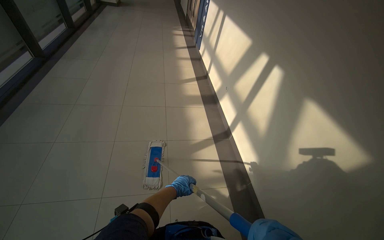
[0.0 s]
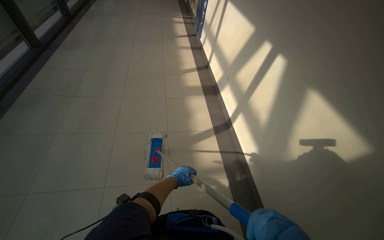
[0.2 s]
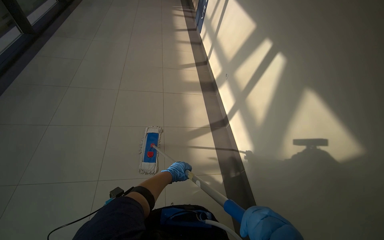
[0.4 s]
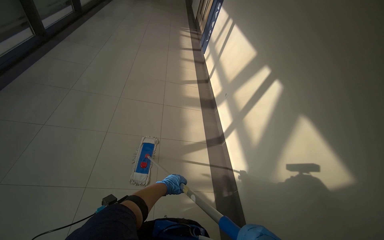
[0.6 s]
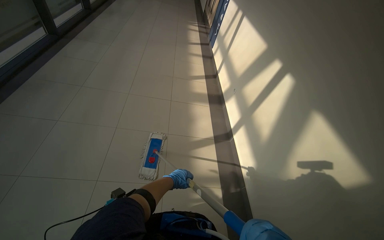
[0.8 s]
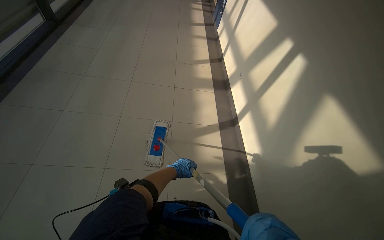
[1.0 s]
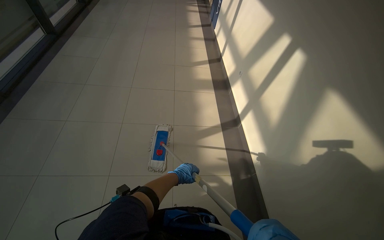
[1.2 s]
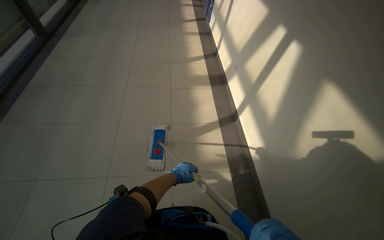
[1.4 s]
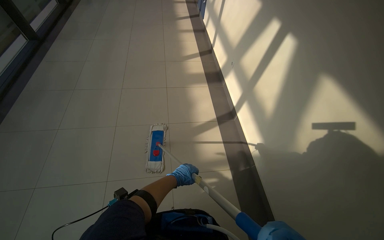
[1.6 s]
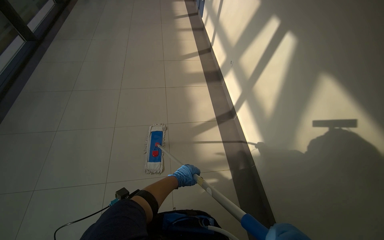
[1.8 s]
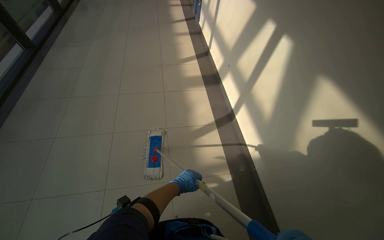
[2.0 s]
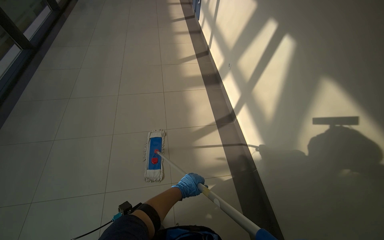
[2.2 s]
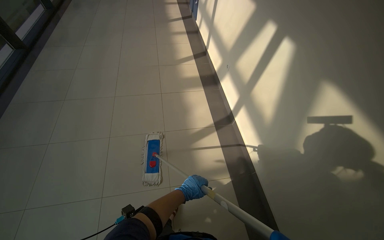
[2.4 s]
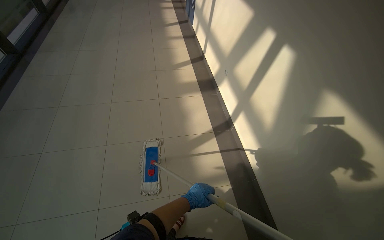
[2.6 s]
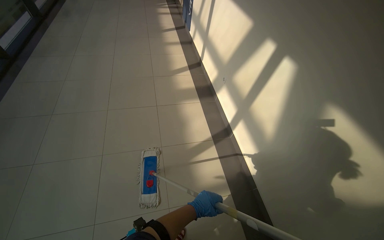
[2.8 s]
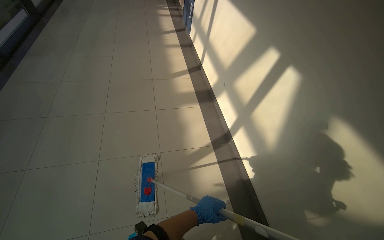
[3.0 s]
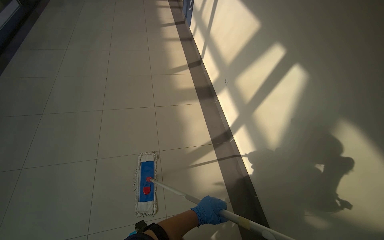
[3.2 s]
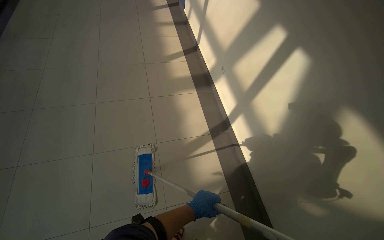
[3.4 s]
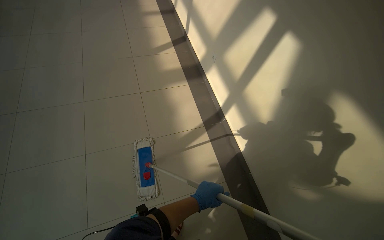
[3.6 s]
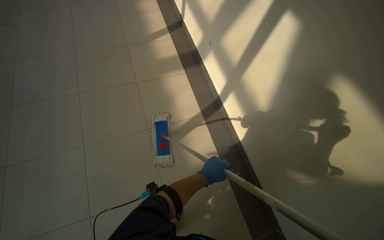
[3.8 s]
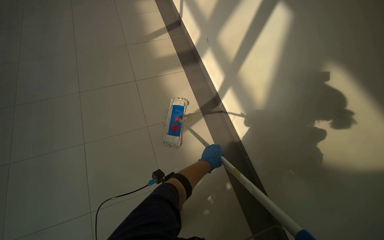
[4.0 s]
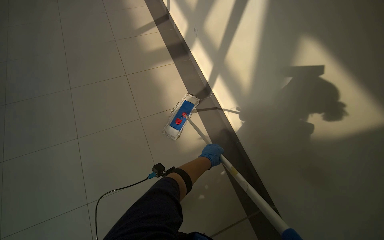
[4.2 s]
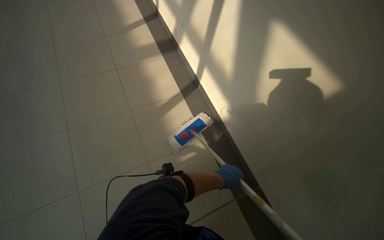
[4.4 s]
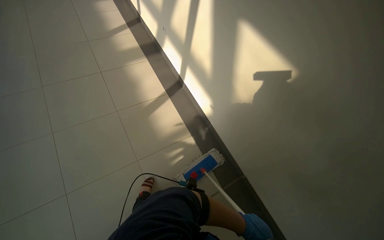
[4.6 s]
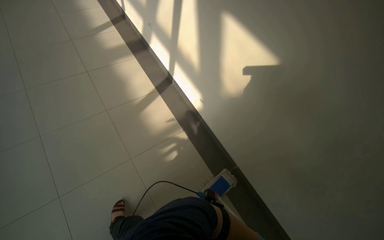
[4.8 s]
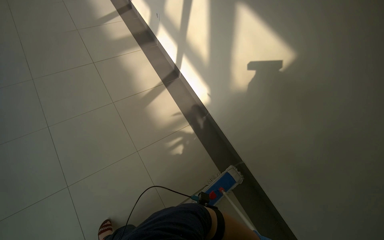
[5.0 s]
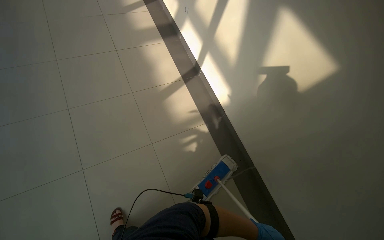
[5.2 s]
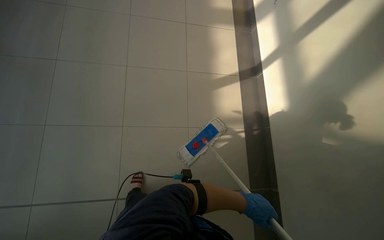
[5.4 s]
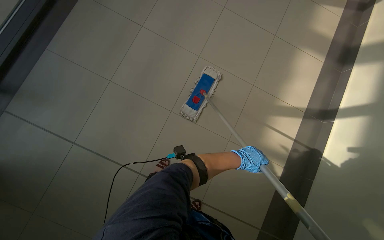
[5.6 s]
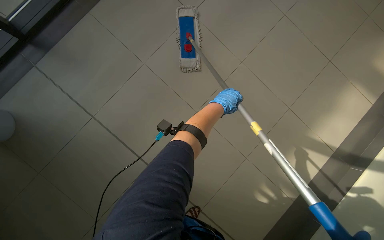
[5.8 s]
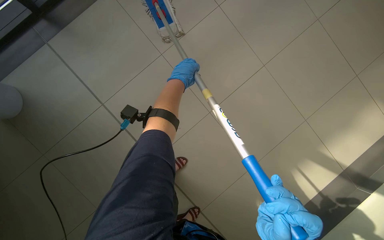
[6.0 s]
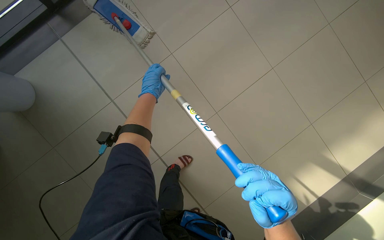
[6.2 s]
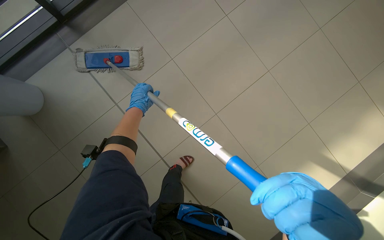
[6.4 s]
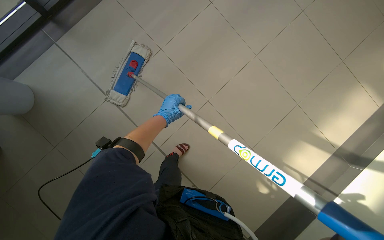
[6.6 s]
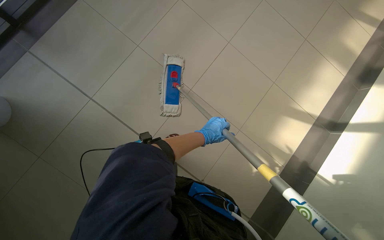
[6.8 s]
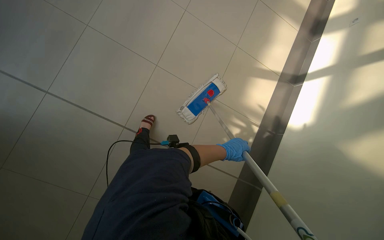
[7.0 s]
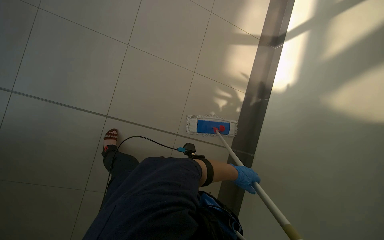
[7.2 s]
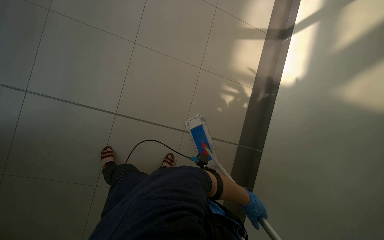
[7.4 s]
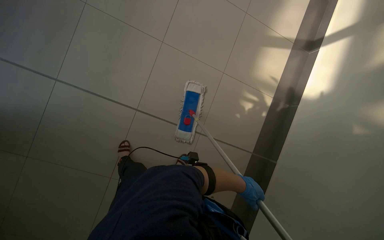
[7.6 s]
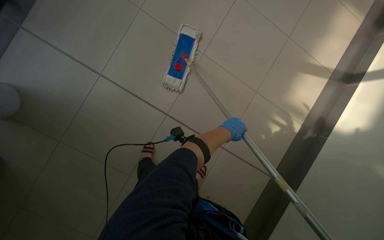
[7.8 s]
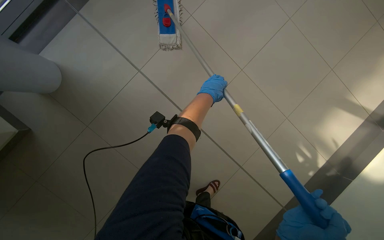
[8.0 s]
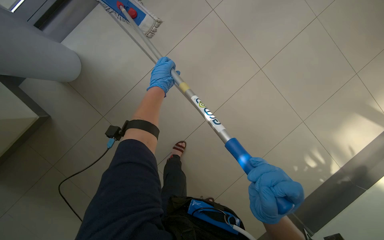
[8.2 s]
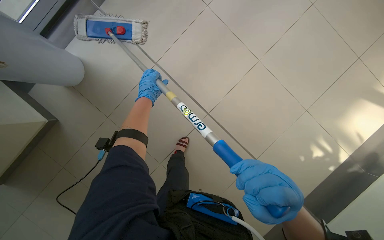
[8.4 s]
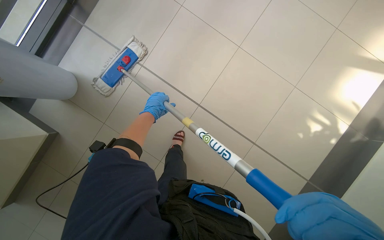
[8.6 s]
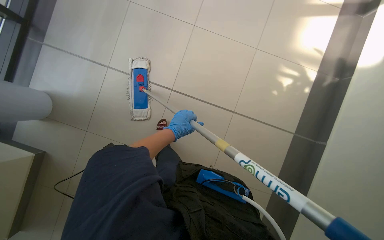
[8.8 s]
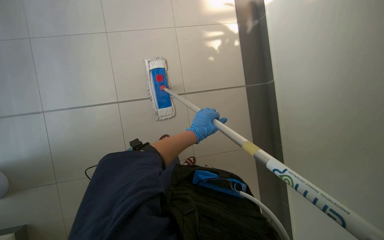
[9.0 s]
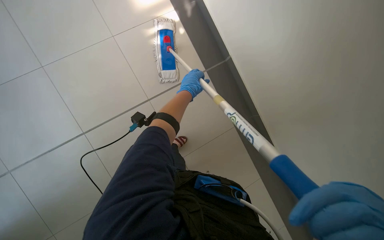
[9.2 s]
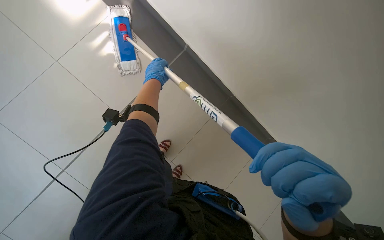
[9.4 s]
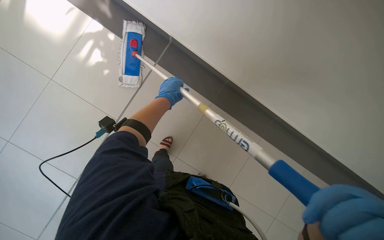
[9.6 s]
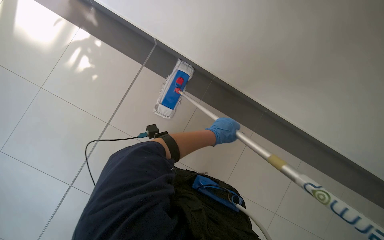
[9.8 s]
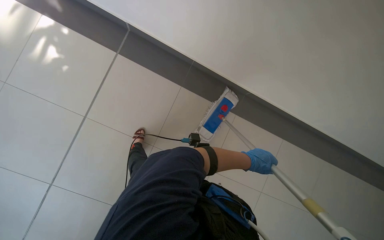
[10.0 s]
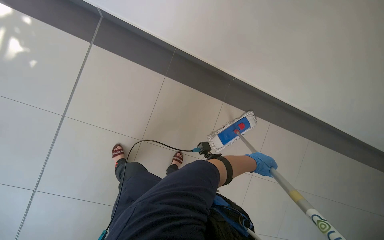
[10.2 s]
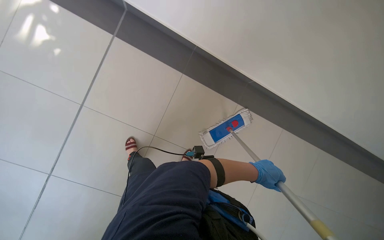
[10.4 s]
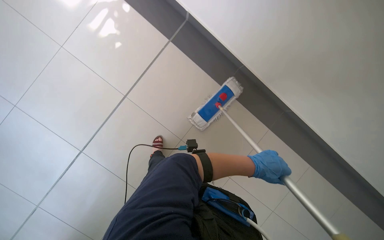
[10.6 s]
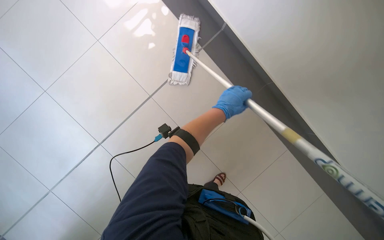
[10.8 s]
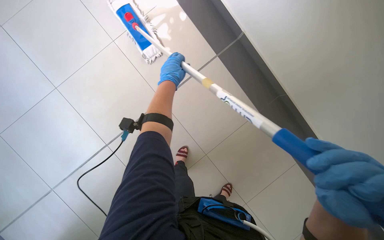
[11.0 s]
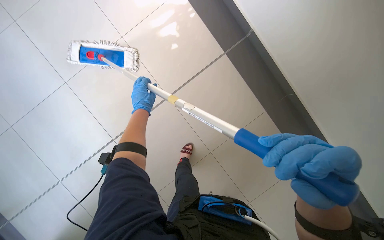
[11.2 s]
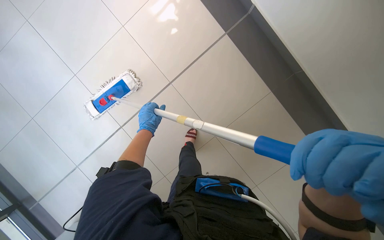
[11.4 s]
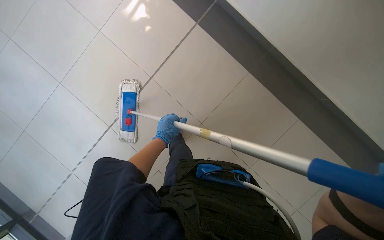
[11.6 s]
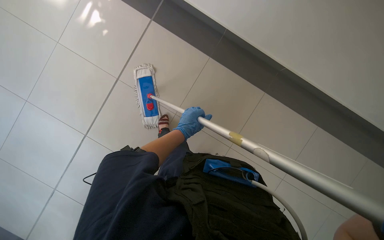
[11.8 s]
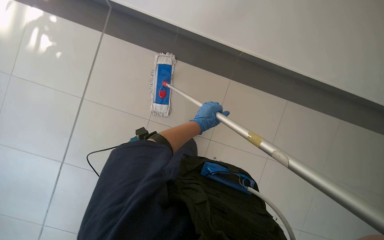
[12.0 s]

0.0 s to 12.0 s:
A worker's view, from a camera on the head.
Job: mopping floor.
The whole recording: Mopping hallway floor. The worker continues mopping the tiled floor in the hallway.
3.0 to 4.4 s: The wearer looks some 15 degrees further downward. The left hand goes roughly 15 cm to the right.
4.4 to 6.0 s: The wearer looks some 15 degrees further downward. The scene rotates clockwise by some 35 degrees.
9.0 to 10.4 s: The wearer's head swings approximately 35 degrees to the right.
10.4 to 12.0 s: The wearer looks about 30 degrees further to the left.

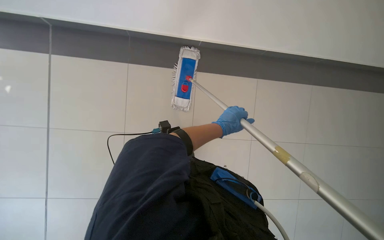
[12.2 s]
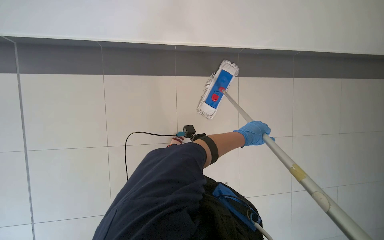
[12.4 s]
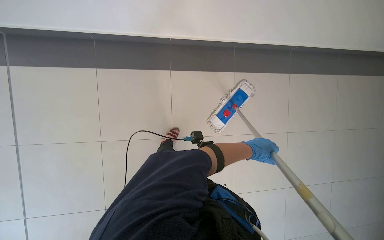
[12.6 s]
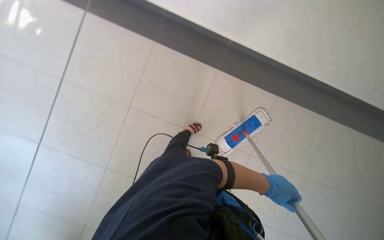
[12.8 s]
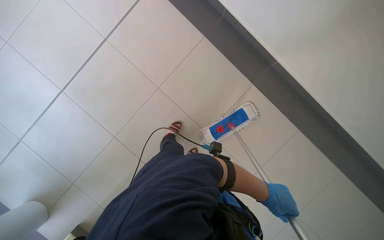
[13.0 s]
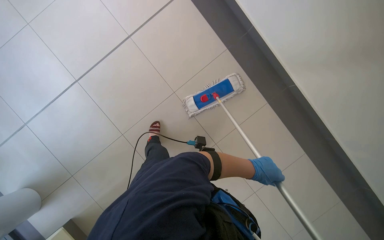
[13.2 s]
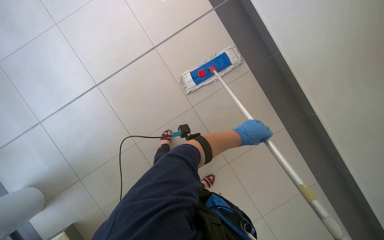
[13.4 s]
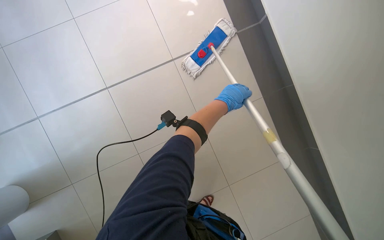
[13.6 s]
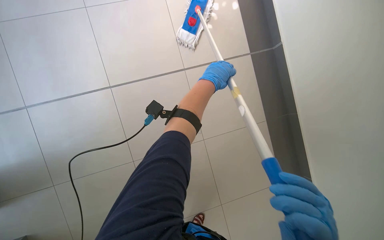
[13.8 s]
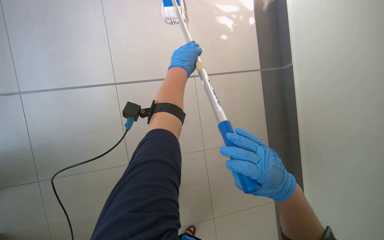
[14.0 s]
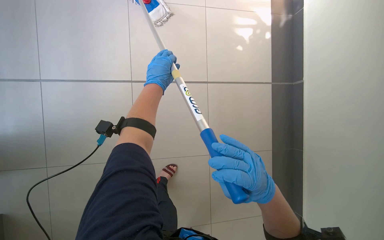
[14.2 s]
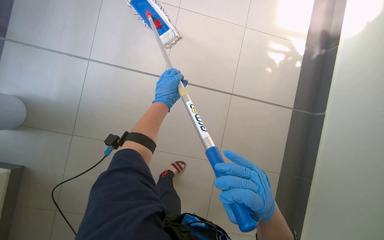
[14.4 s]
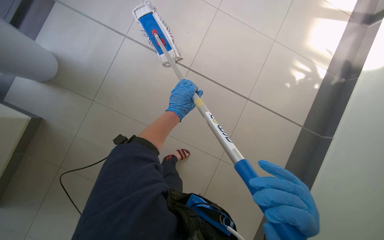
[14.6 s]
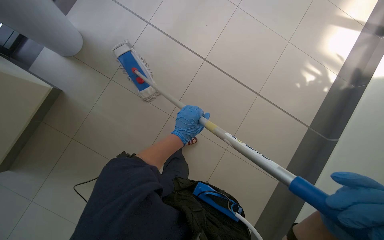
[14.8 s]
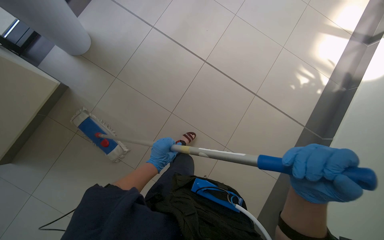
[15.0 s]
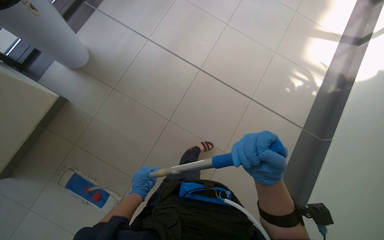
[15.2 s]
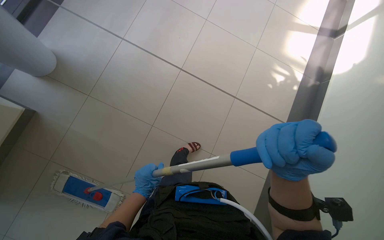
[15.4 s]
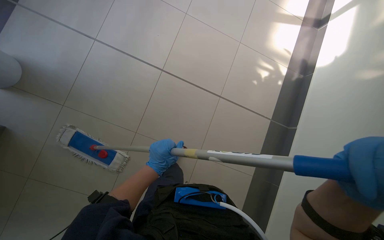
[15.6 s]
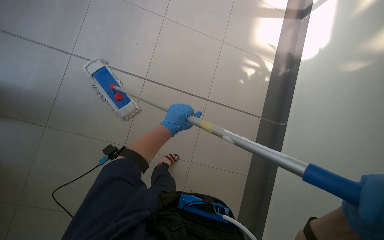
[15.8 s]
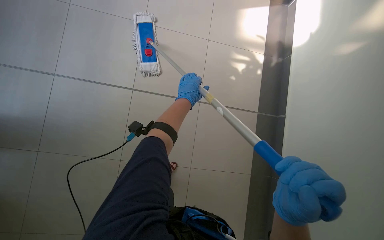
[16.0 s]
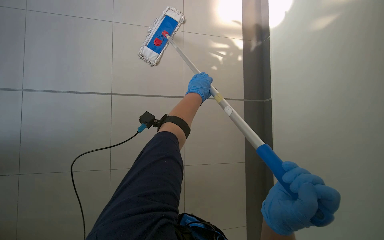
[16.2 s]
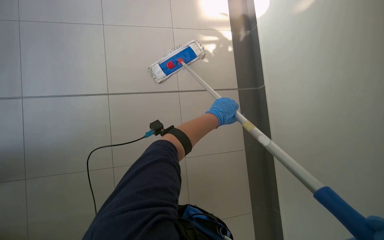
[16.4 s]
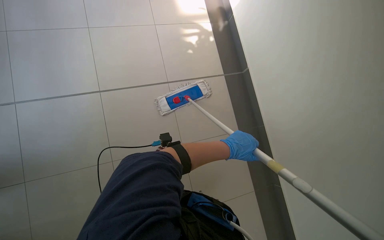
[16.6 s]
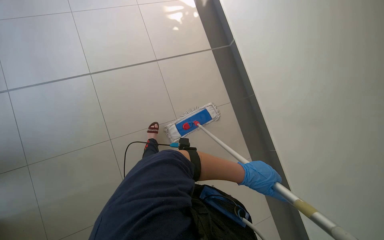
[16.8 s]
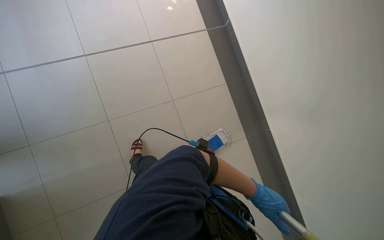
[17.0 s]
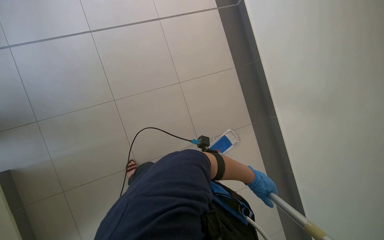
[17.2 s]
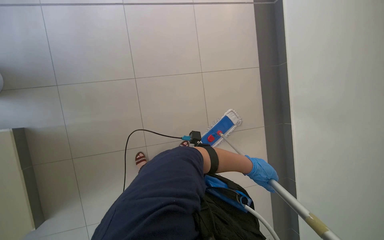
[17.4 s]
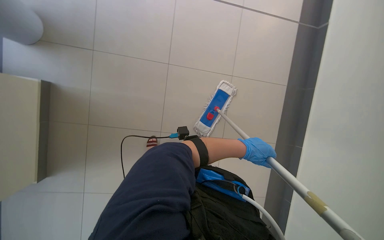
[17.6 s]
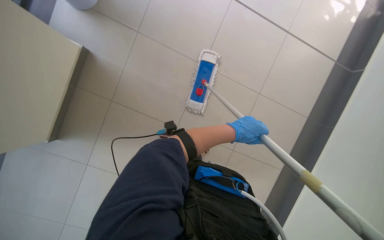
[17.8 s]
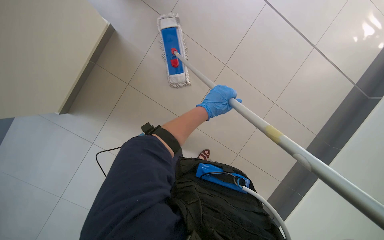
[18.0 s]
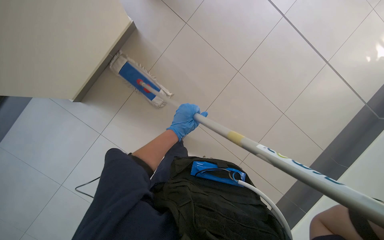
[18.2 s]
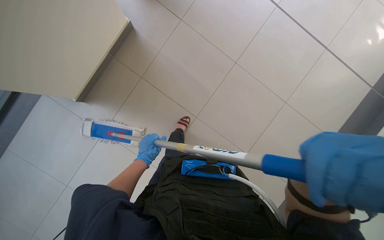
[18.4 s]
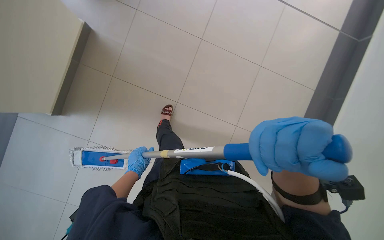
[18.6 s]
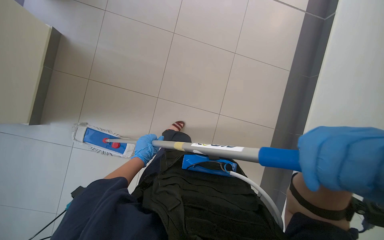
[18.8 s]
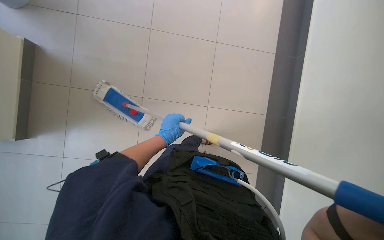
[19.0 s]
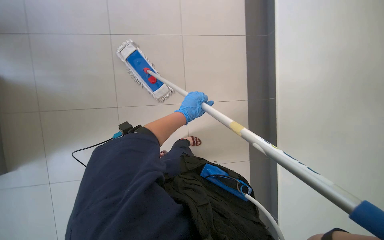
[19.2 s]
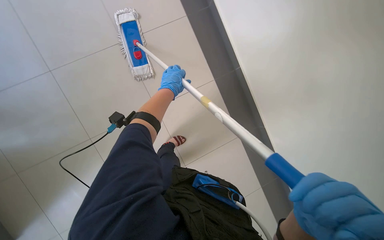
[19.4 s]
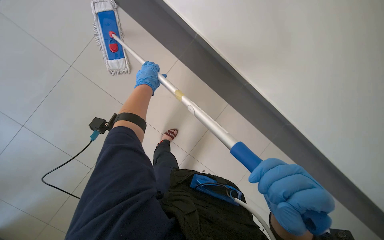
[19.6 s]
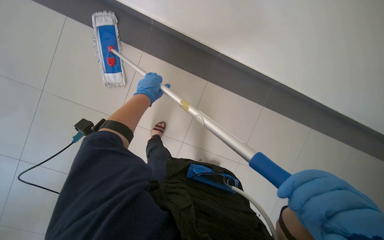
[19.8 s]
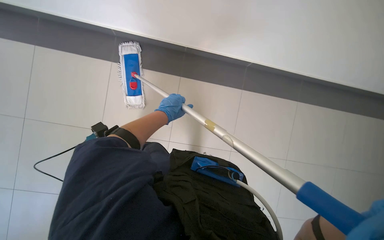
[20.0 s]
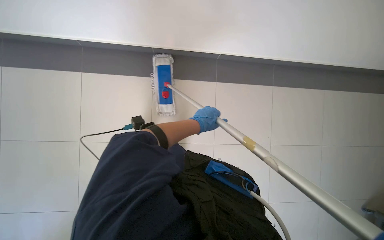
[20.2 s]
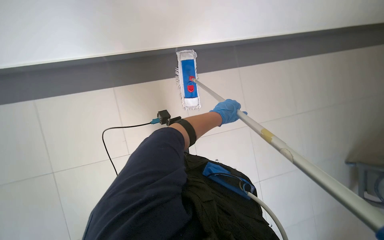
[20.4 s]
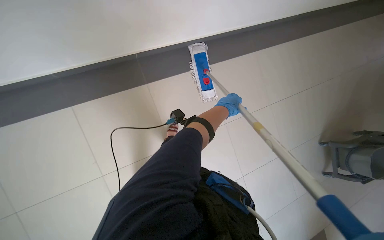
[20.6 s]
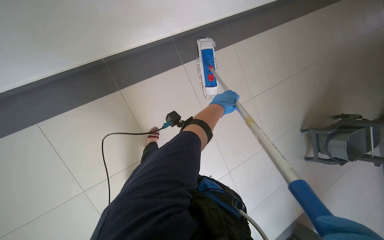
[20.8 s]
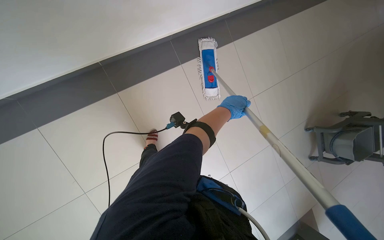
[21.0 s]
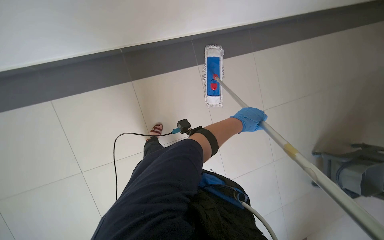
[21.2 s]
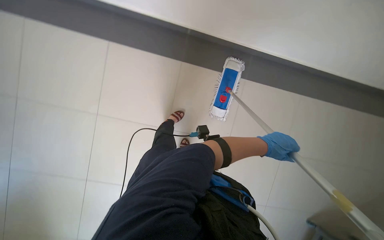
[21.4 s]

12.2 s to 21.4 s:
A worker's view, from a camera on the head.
Job: mopping floor.
The whole recording: Mopping hallway floor. The worker continues mopping the tiled floor in the hallway.
12.2 to 13.8 s: The wearer looks roughly 15 degrees further downward. The scene turns about 30 degrees clockwise in the picture.
16.8 to 18.4 s: The wearer looks roughly 20 degrees further downward. The left hand is displaced to the left and farther from the camera by roughly 35 cm.
18.4 to 19.8 s: The left hand moves up the picture, about 25 cm.
